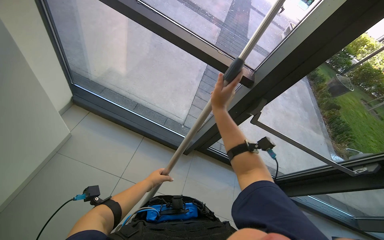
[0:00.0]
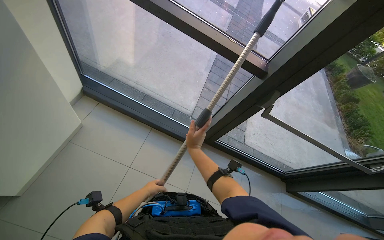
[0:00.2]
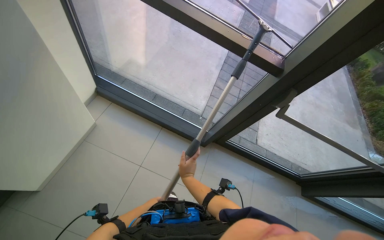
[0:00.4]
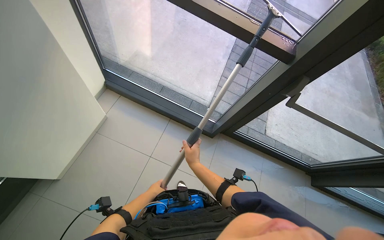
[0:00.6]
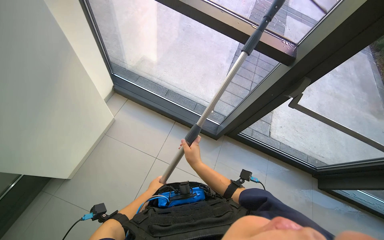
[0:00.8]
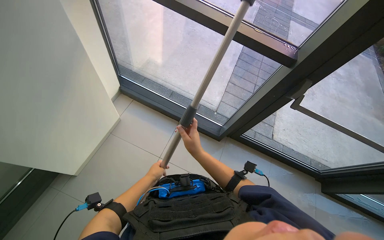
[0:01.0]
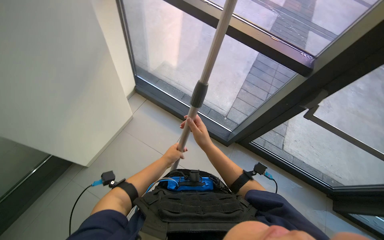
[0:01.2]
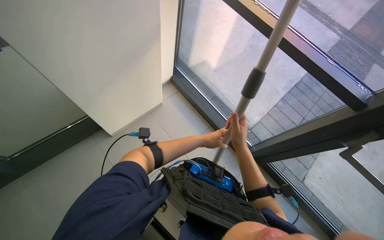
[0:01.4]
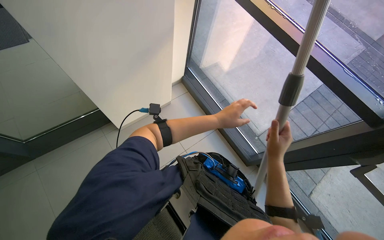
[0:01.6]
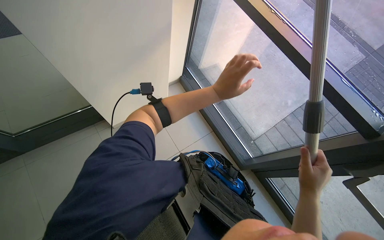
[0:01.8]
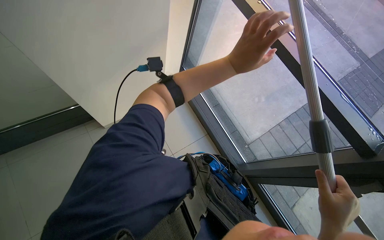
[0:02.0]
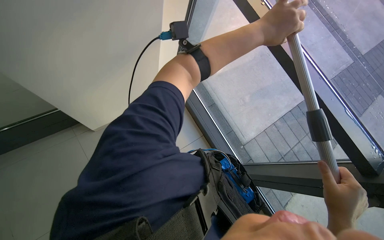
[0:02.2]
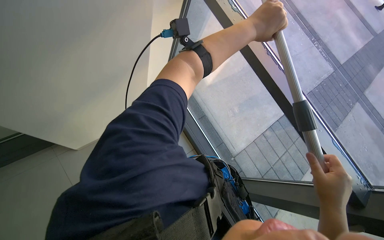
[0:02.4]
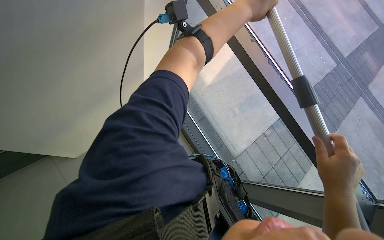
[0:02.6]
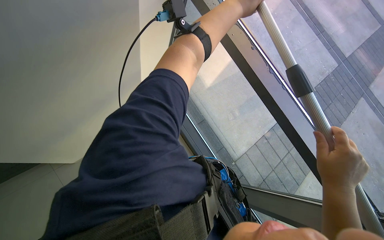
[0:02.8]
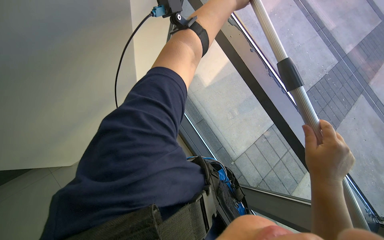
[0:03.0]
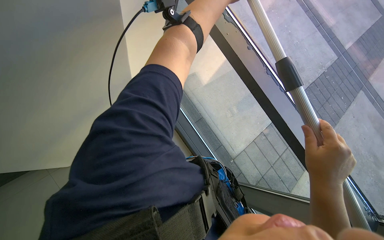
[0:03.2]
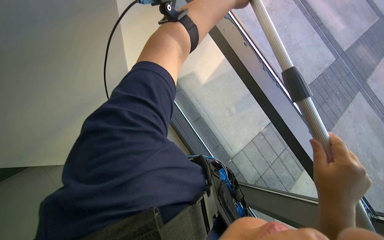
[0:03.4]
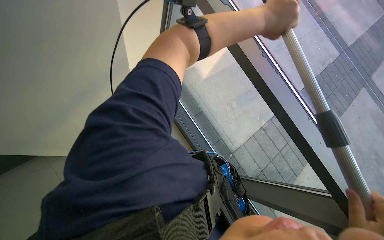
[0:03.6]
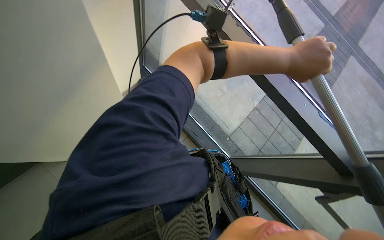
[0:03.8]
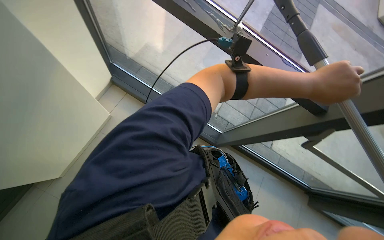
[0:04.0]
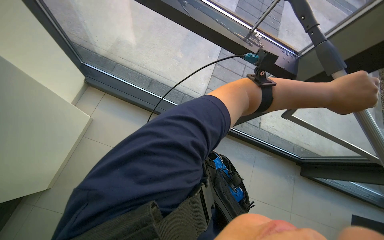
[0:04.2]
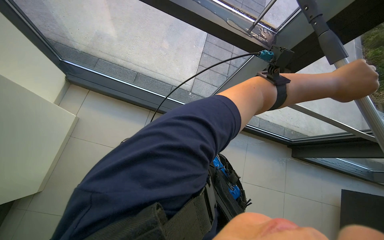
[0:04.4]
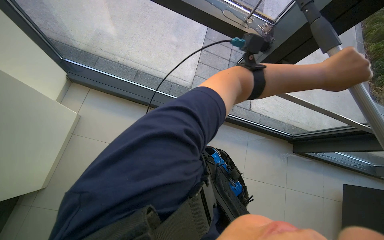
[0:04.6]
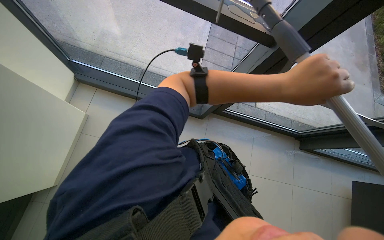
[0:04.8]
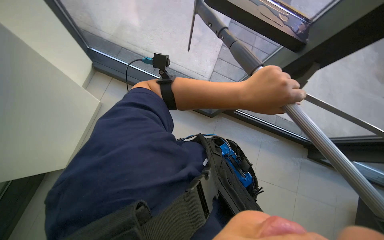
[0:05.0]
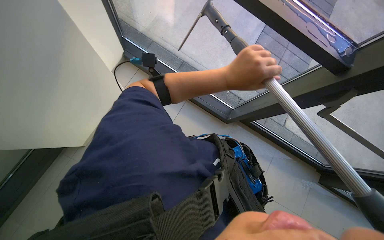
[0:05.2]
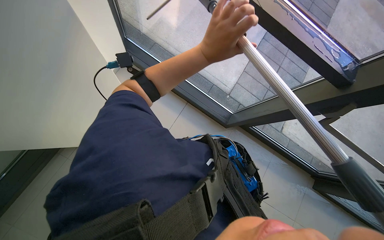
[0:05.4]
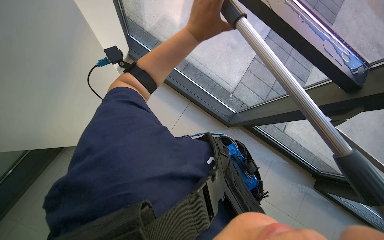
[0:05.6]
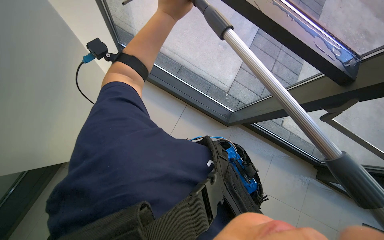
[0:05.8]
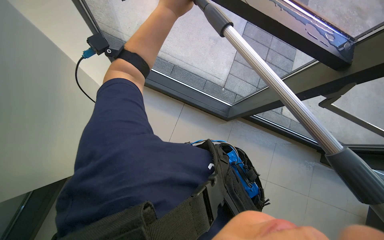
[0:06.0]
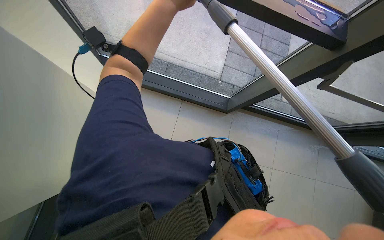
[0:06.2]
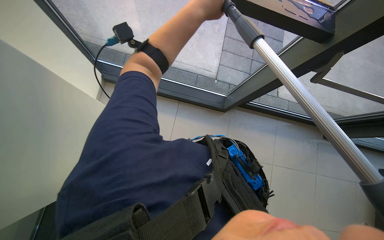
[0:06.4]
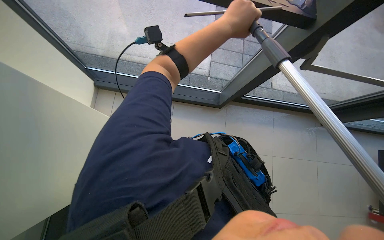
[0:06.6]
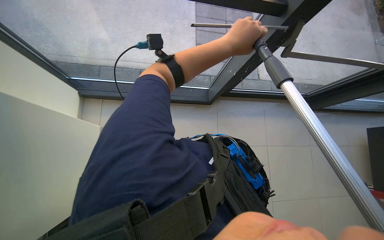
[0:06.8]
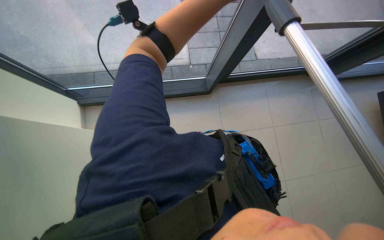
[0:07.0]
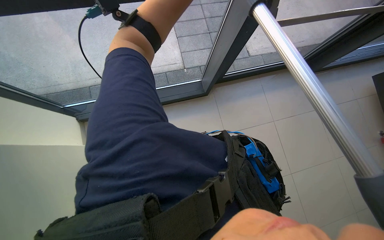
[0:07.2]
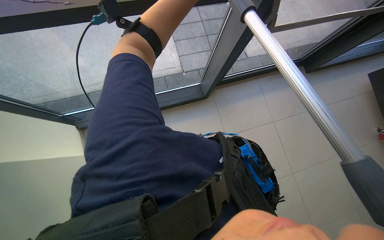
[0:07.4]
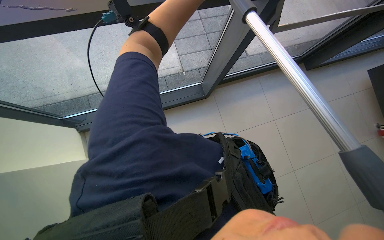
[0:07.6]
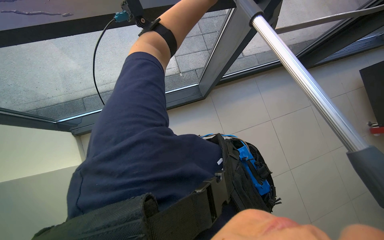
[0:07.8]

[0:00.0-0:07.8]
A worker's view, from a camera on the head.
Job: cleaning windows.
The whole recording: Cleaning building windows. The worker cleans large building windows using a pole with a squeegee and wipes the window frames with a cloth.
0:00.0 to 0:01.6: The wearer's head swings about 40 degrees to the left.
0:03.2 to 0:04.6: The wearer looks some 15 degrees further downward. The scene rotates counterclockwise by about 40 degrees.
0:04.6 to 0:06.2: The left hand travels to the left and up the picture by some 50 cm.
0:06.2 to 0:07.8: The scene rotates counterclockwise by approximately 25 degrees.

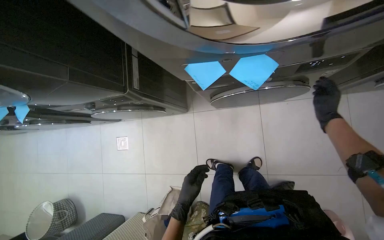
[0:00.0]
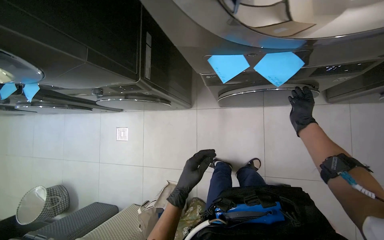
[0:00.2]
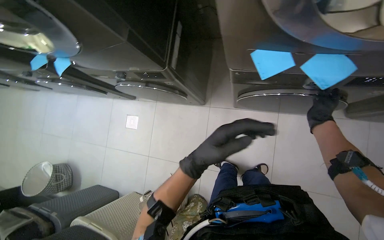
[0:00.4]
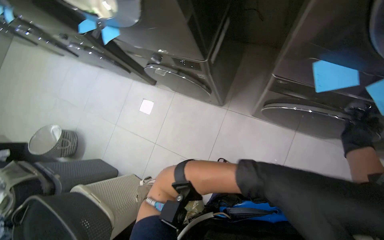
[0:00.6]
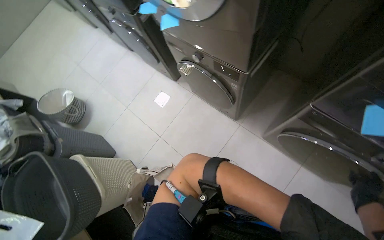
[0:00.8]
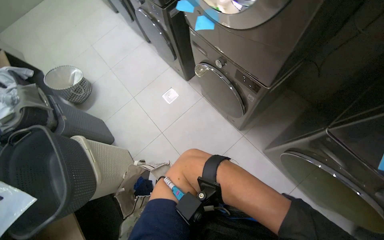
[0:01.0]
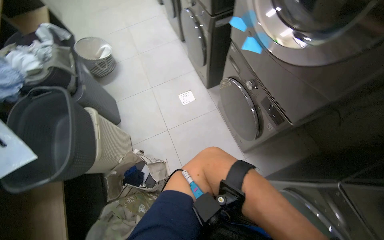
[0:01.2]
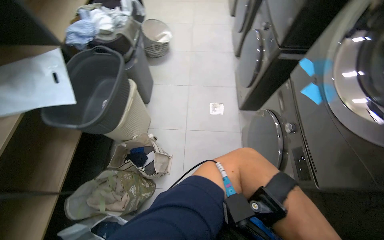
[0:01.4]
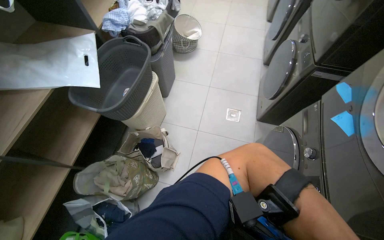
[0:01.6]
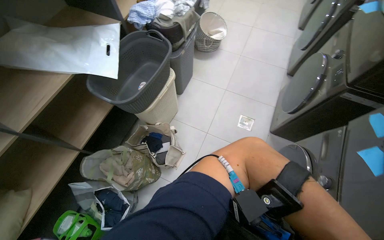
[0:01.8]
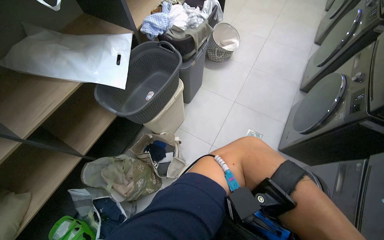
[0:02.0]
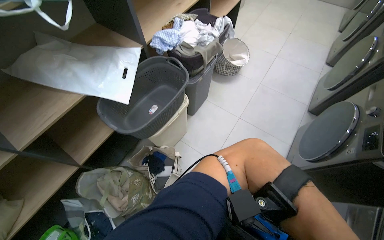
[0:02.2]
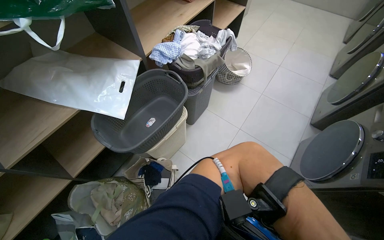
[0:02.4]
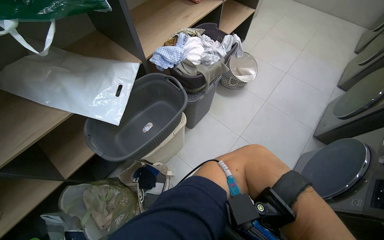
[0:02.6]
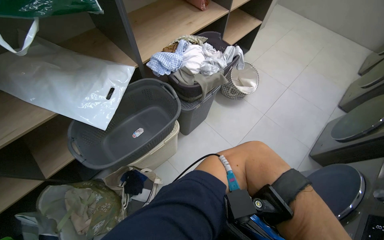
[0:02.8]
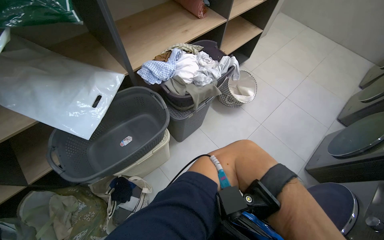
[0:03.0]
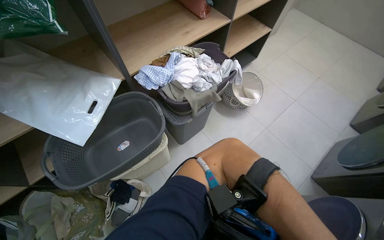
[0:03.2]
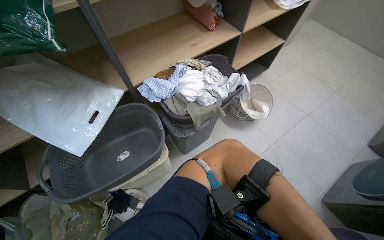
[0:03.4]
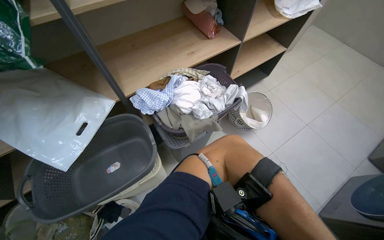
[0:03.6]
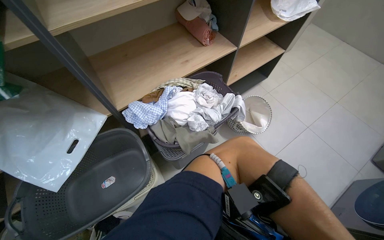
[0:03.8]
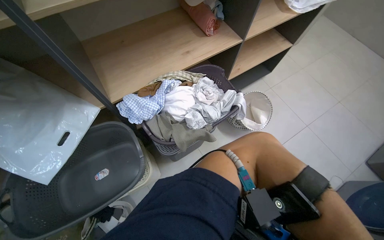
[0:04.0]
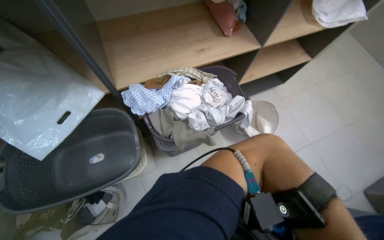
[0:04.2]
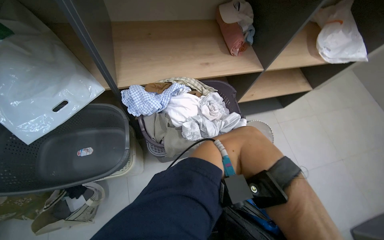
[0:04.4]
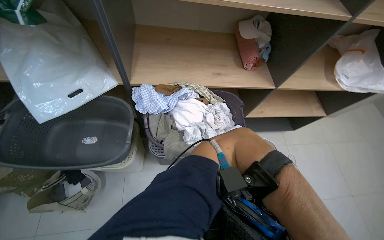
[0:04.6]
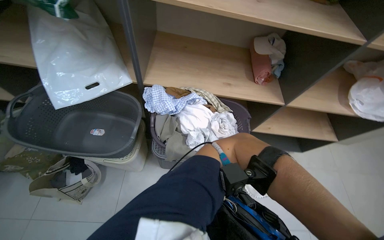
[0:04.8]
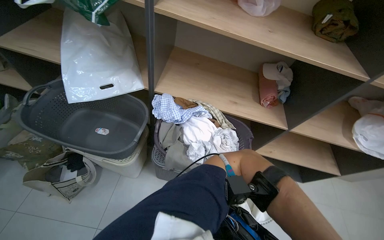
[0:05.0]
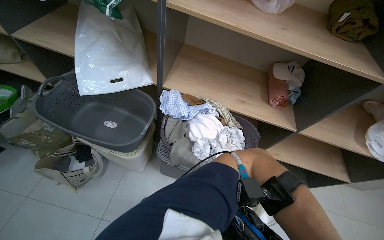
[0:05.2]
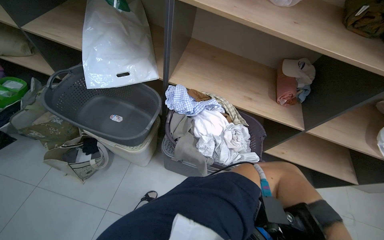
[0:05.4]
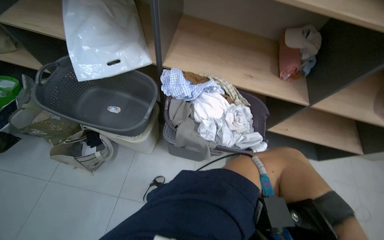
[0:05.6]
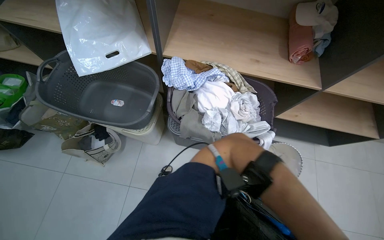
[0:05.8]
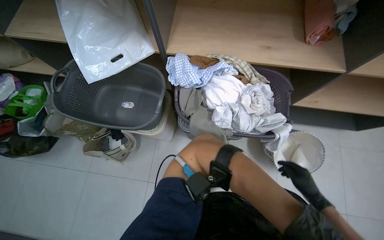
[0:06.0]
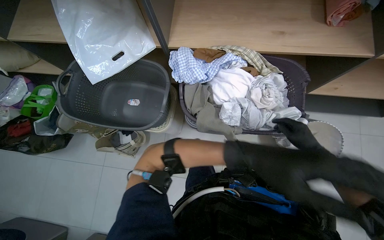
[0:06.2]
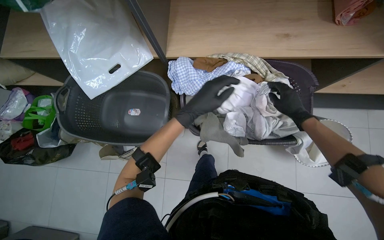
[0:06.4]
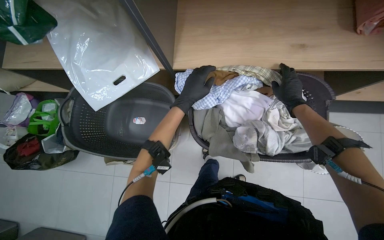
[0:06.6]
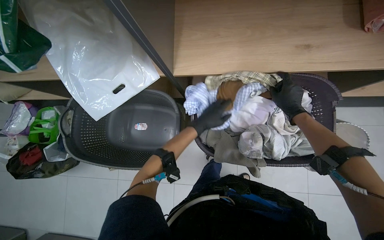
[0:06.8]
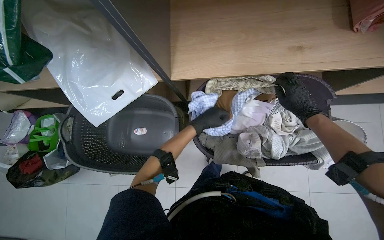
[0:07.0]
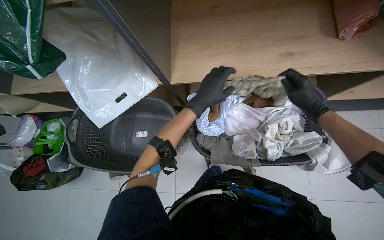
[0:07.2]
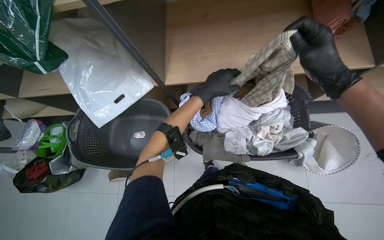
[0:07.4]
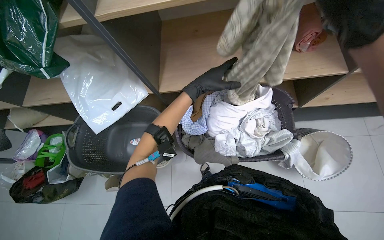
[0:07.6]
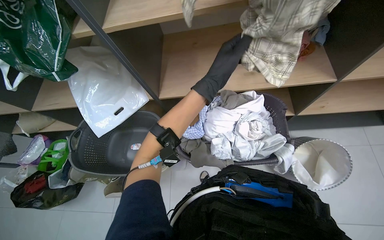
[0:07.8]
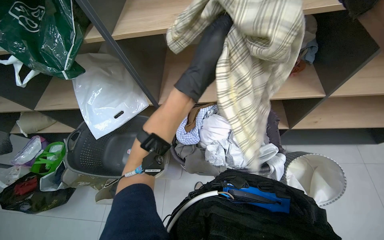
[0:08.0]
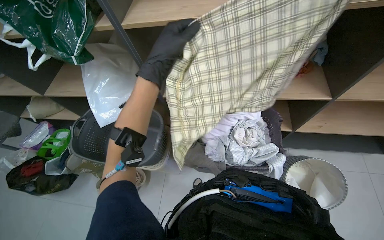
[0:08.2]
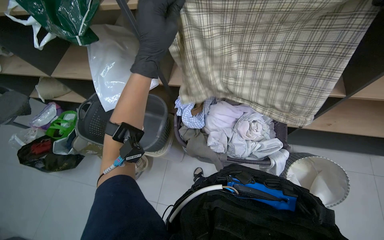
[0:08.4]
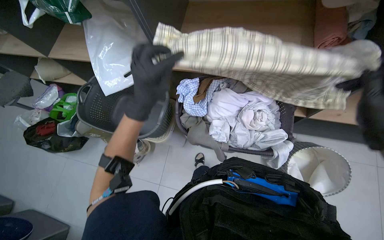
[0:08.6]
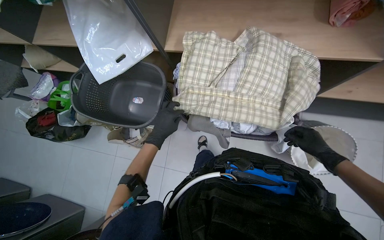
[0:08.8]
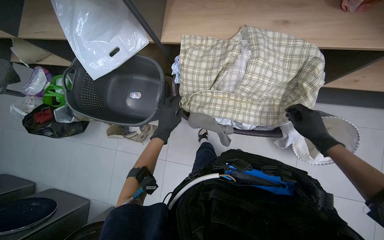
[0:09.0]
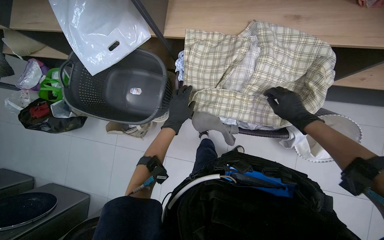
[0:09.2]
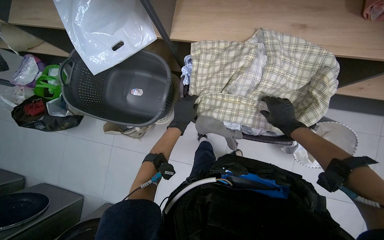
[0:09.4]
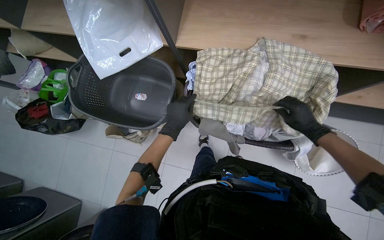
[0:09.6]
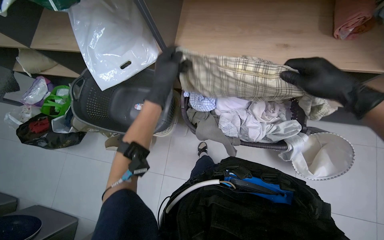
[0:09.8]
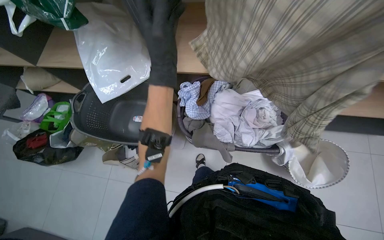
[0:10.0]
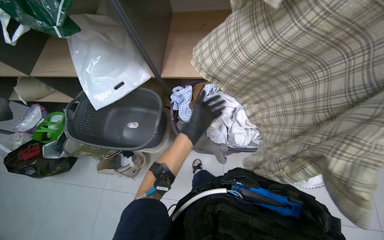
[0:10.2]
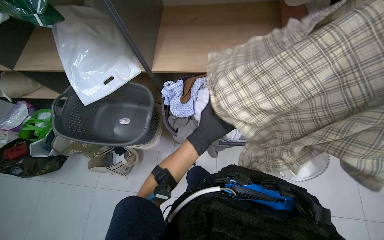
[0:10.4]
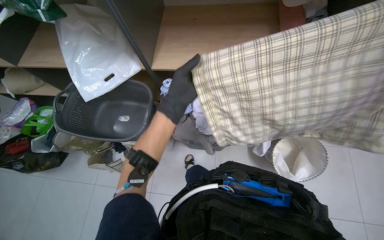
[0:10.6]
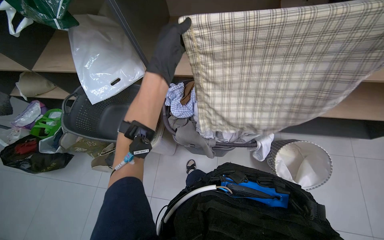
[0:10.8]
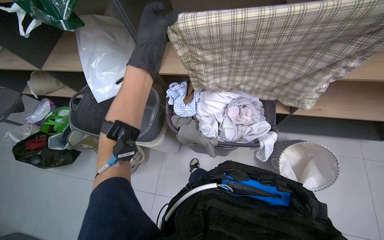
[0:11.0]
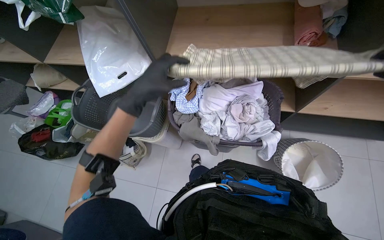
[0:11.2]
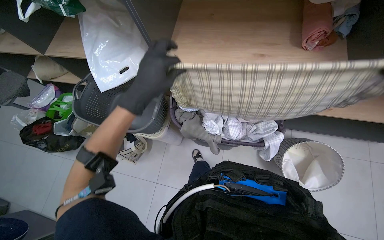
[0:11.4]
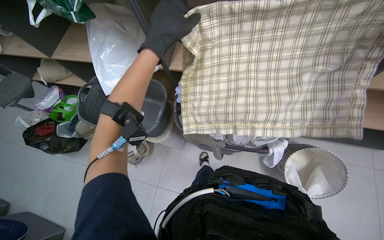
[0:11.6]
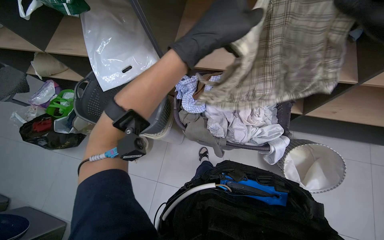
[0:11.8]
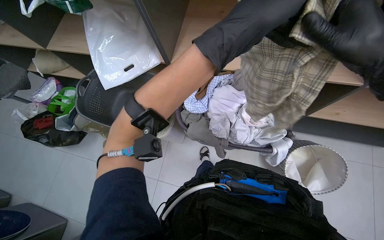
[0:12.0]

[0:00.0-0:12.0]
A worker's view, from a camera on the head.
Job: managing laundry.
The whole recording: Sorting and folding laundry. The worker removes clothes from the washing machine and sorts them into a basket, rolling up socks.
0:00.0 to 0:01.6: The camera travels approximately 60 cm. The head rotates some 110 degrees to the left.
0:01.6 to 0:03.0: The camera is carried roughly 60 cm. Everything in view rotates approximately 30 degrees clockwise.
0:03.0 to 0:04.4: The camera is carried approximately 40 cm. The scene rotates clockwise by approximately 25 degrees.
0:04.4 to 0:06.0: The wearer's head swings roughly 25 degrees to the left.
0:07.6 to 0:09.0: The wearer looks approximately 15 degrees further downward. The left hand shifts roughly 25 cm down the picture.
0:09.0 to 0:10.4: The view tilts roughly 15 degrees upward. The left hand goes roughly 15 cm to the right, and reaches roughly 25 cm nearer to the camera, then returns.
0:10.4 to 0:12.0: The left hand swings up and down the picture, about 20 cm each way, with 2 reversals.
